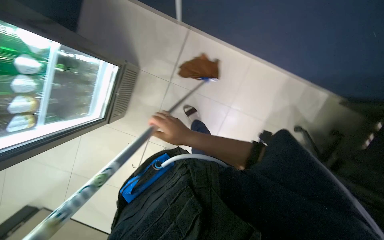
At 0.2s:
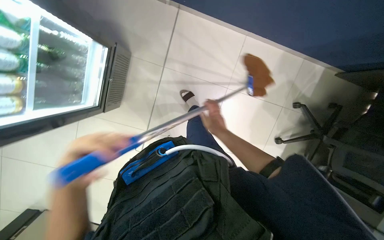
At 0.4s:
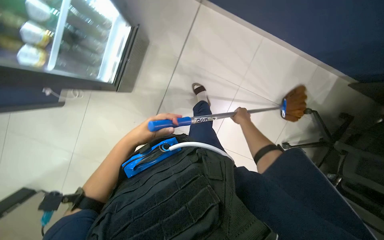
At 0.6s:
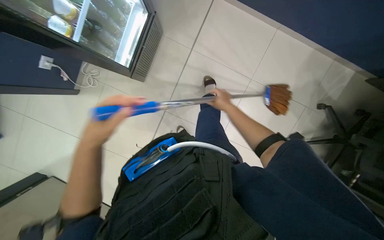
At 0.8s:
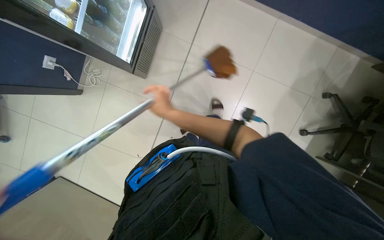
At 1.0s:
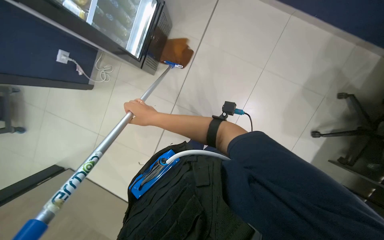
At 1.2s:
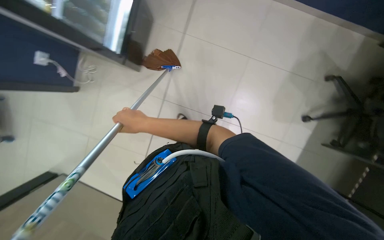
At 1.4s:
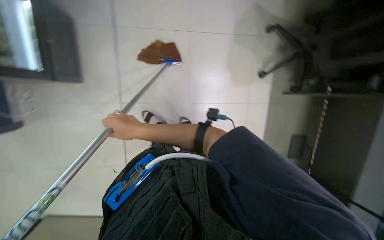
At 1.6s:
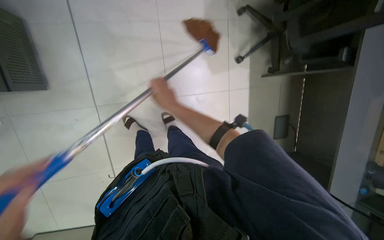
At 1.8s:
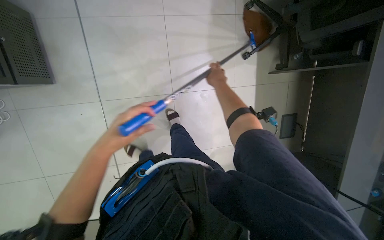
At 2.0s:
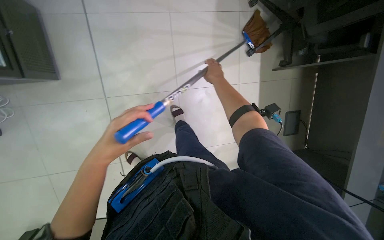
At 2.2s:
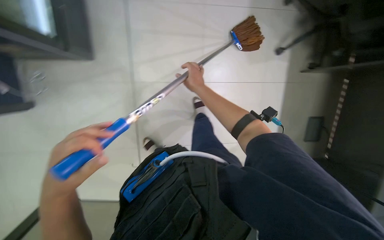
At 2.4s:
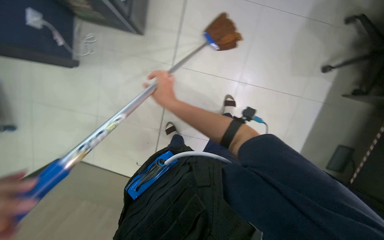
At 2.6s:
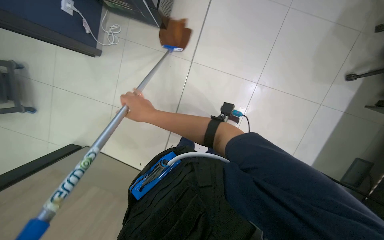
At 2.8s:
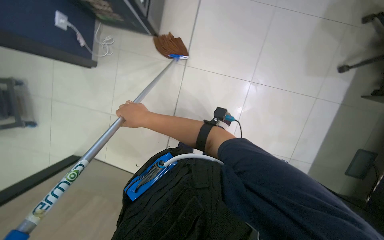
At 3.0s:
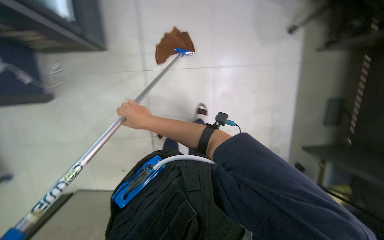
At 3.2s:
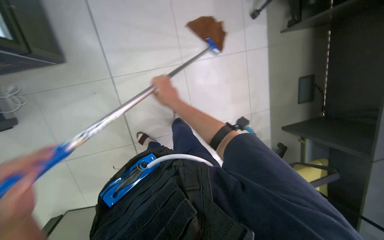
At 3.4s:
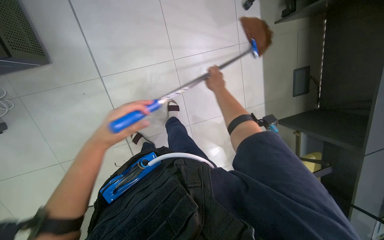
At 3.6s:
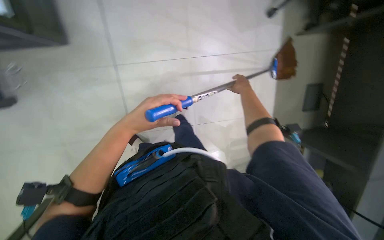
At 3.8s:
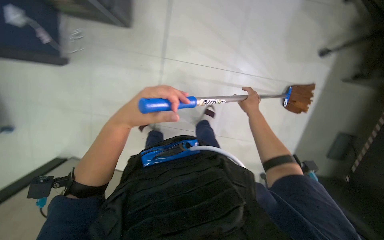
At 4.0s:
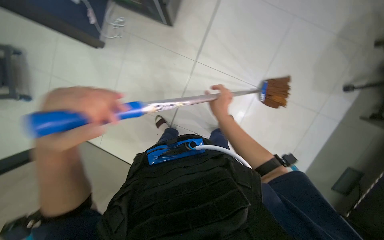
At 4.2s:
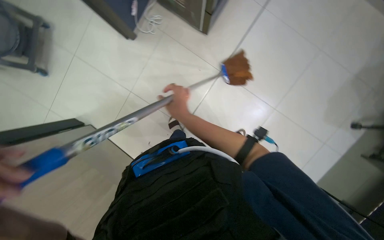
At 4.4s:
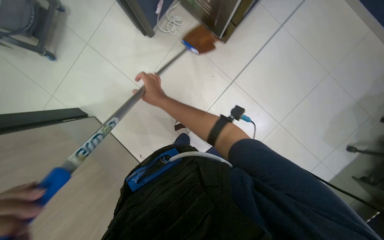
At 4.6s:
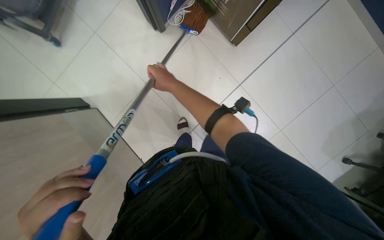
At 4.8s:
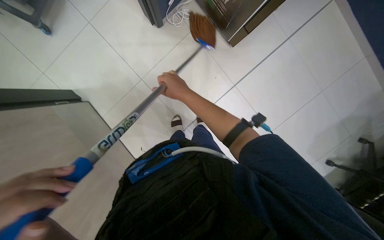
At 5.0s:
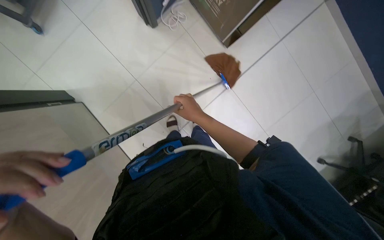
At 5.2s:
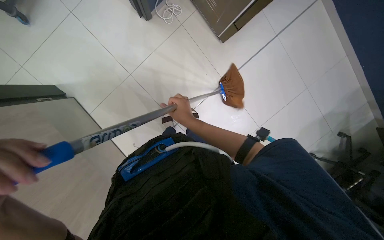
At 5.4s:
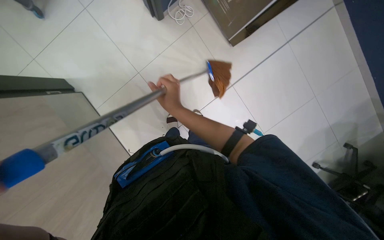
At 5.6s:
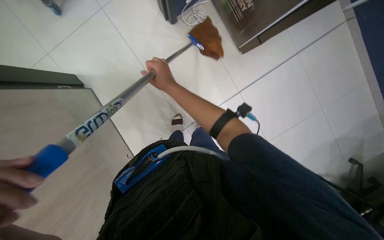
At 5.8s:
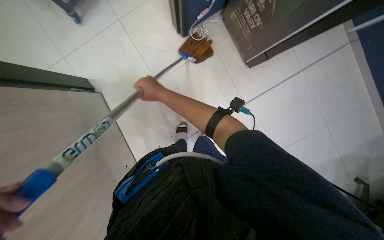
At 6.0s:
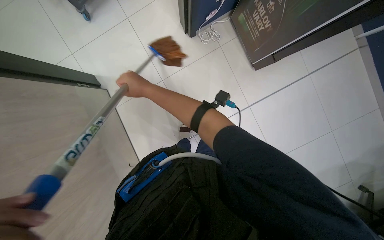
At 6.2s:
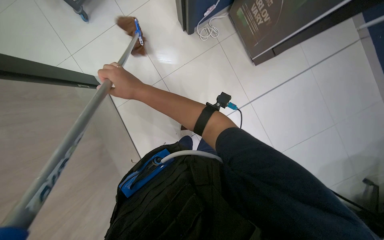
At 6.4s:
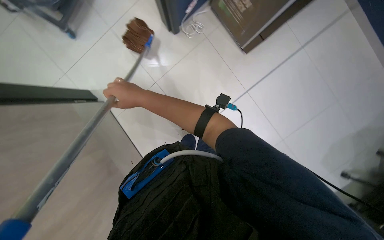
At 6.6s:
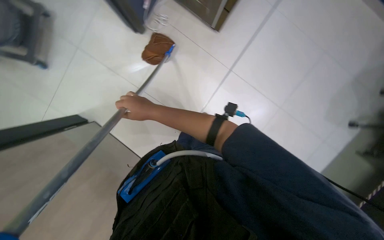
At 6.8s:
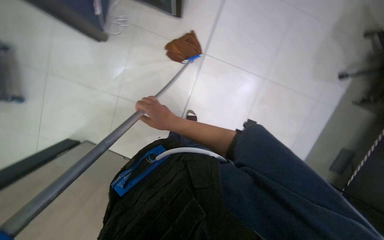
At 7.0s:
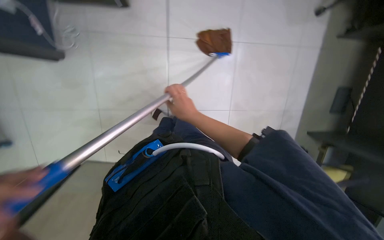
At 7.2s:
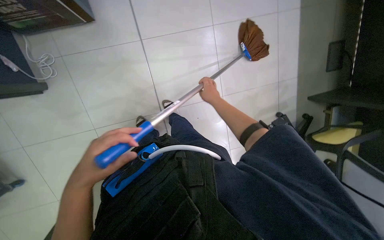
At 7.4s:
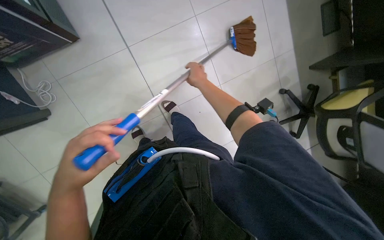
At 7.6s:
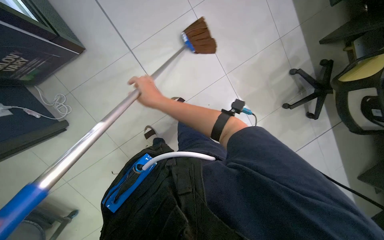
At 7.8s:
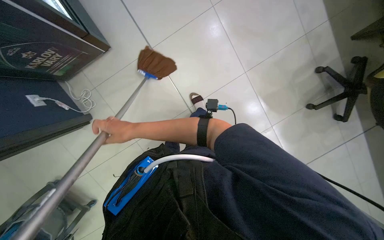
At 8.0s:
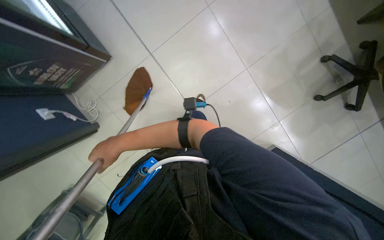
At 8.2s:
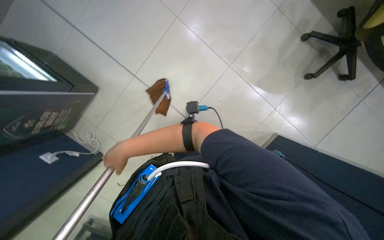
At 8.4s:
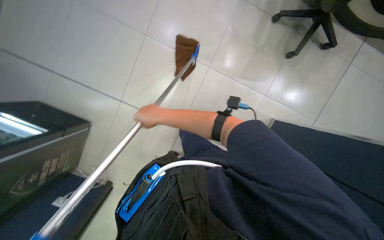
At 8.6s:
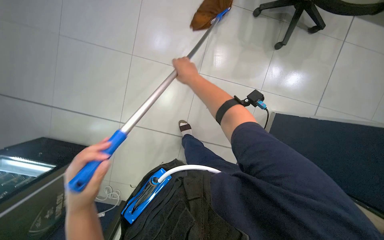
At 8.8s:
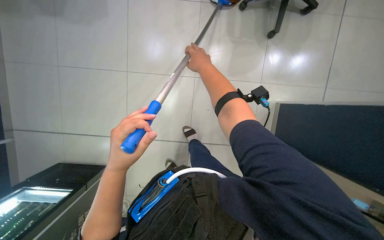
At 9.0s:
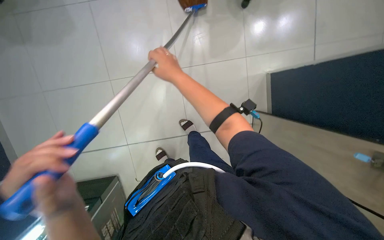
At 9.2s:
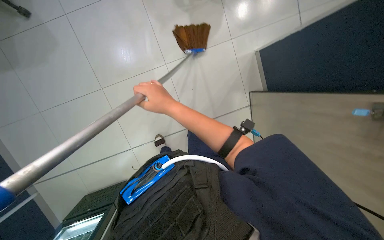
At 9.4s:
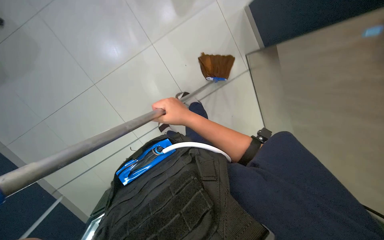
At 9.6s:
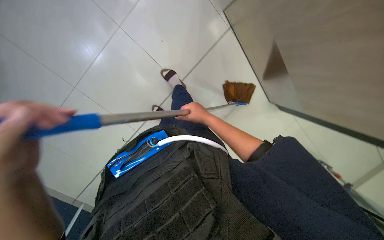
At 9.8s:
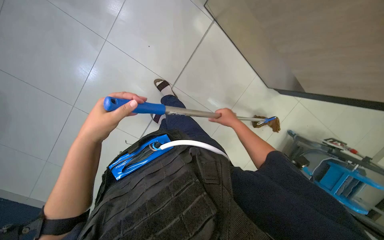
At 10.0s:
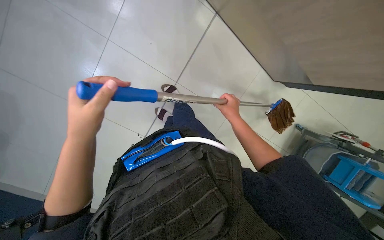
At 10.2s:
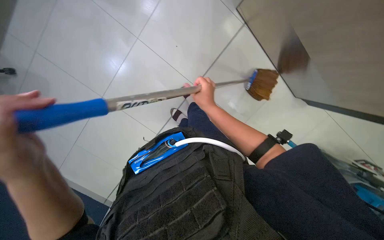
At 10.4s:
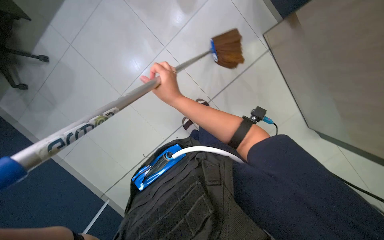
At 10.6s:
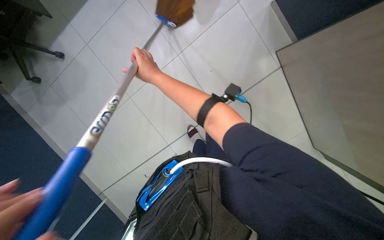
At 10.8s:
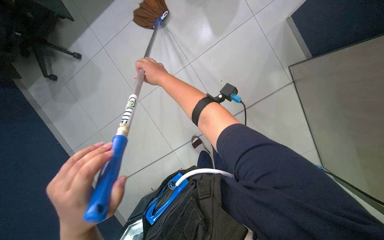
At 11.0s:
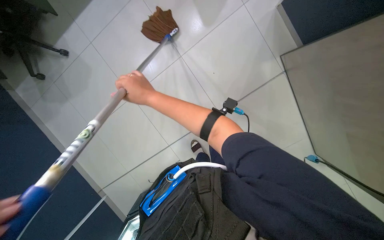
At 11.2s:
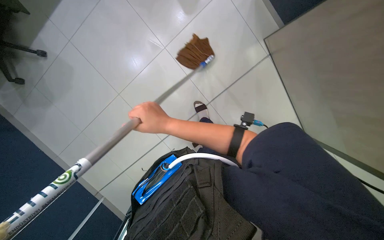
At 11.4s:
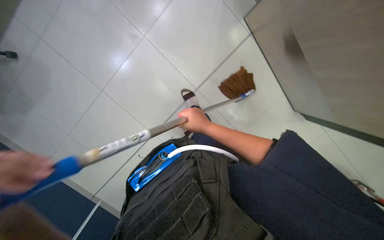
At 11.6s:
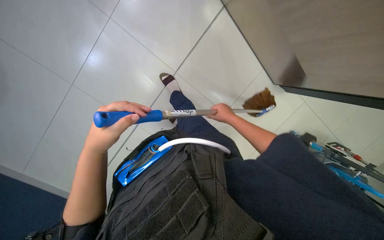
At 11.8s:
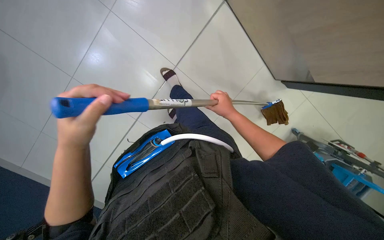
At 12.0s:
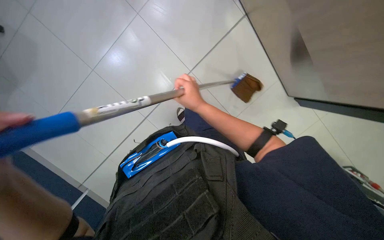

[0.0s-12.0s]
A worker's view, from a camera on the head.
Job: mopping floor.
The whole recording: Mopping office floor. The worker mops the office floor, moving chairs and wringing the mop as part of the cleaning process.
0.0s to 1.6s: The right hand moves left and right over roughly 40 cm, changing direction 2 times.
1.6s to 3.0s: The right hand is displaced nearer to the camera by about 20 cm, and moves approximately 15 cm to the right and comes back.
3.0s to 4.4s: The scene rotates clockwise by about 40 degrees.
4.4s to 6.0s: The right hand goes to the right and returns, approximately 10 cm each way.
6.0s to 7.6s: The scene rotates counterclockwise by roughly 65 degrees.
7.6s to 9.0s: The camera is aimed some 15 degrees further to the left. Everything in view rotates about 55 degrees counterclockwise.
9.0s to 10.4s: The camera is aimed roughly 15 degrees further to the left. The right hand moves down the picture, approximately 10 cm, and travels to the right and back again, roughly 35 cm each way.
10.4s to 12.0s: The right hand swings left and right, some 30 cm each way, with 2 reversals.

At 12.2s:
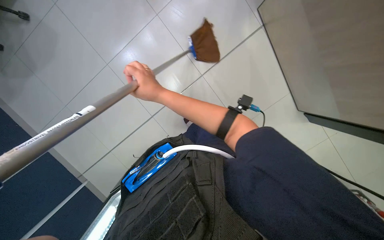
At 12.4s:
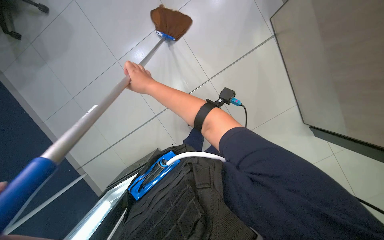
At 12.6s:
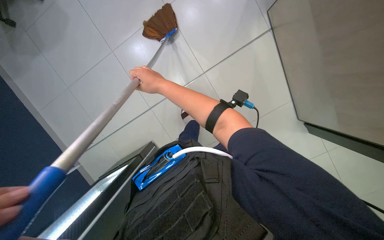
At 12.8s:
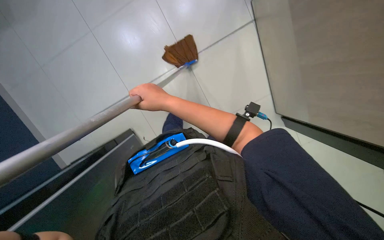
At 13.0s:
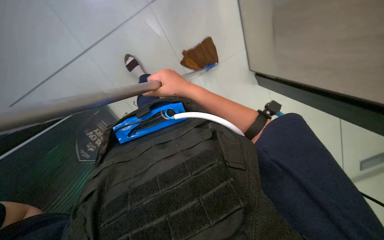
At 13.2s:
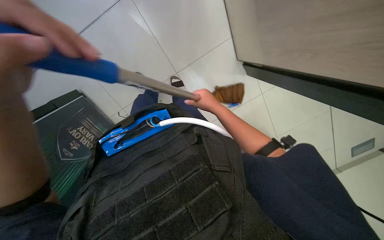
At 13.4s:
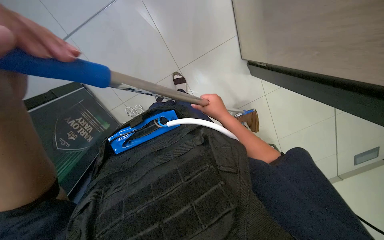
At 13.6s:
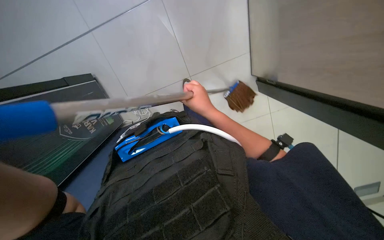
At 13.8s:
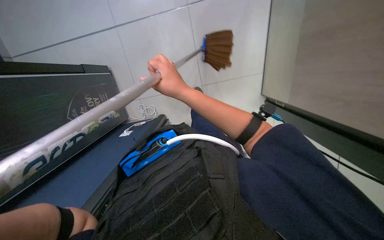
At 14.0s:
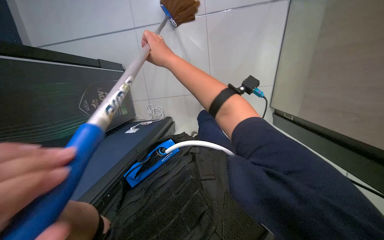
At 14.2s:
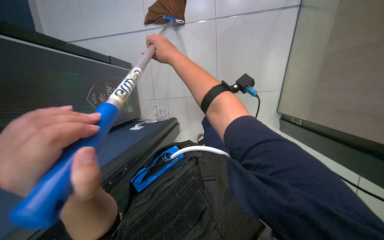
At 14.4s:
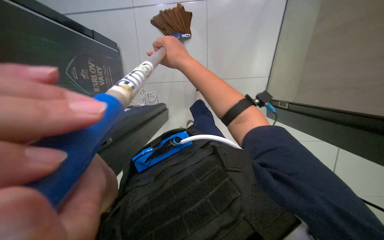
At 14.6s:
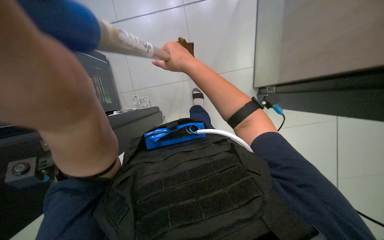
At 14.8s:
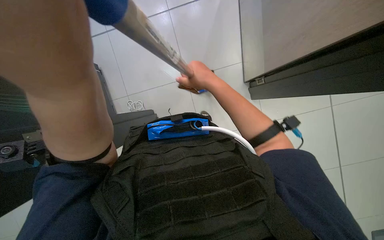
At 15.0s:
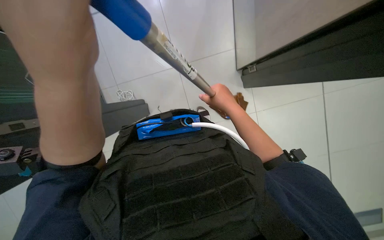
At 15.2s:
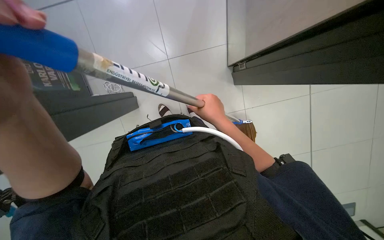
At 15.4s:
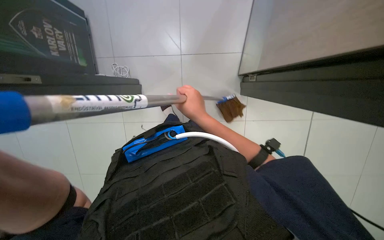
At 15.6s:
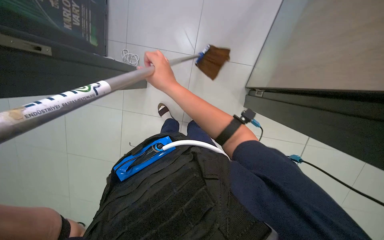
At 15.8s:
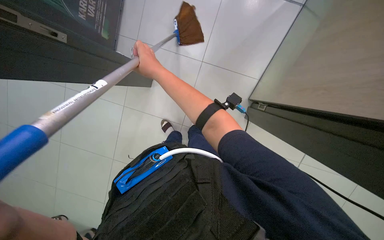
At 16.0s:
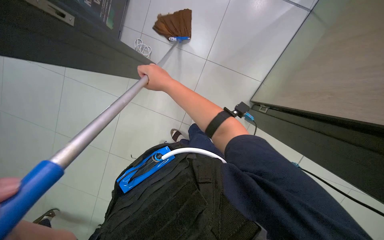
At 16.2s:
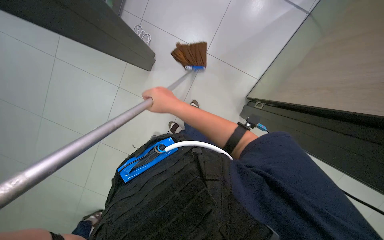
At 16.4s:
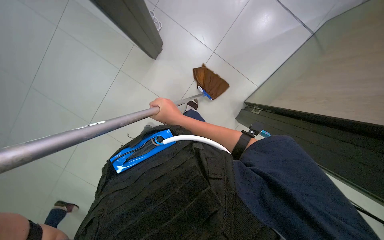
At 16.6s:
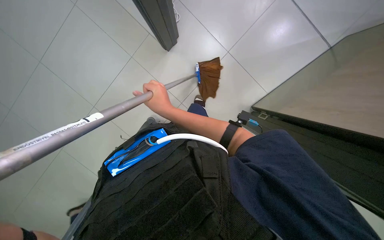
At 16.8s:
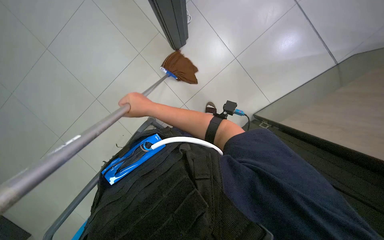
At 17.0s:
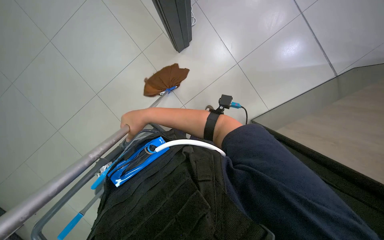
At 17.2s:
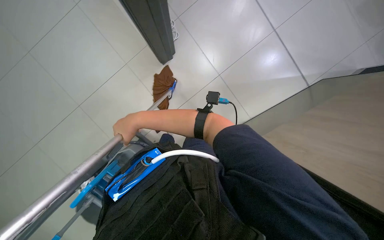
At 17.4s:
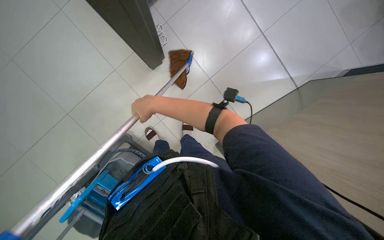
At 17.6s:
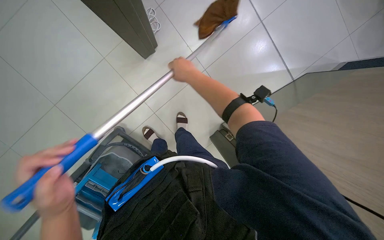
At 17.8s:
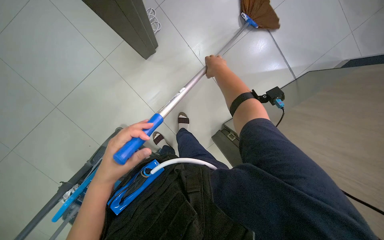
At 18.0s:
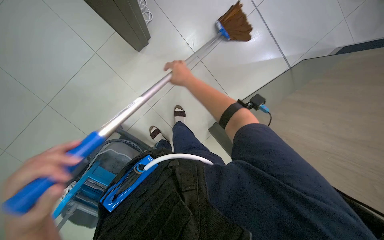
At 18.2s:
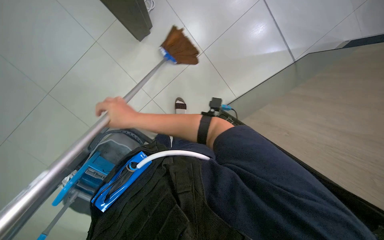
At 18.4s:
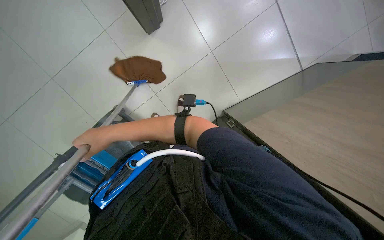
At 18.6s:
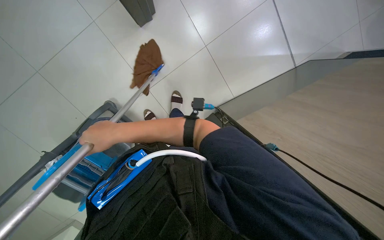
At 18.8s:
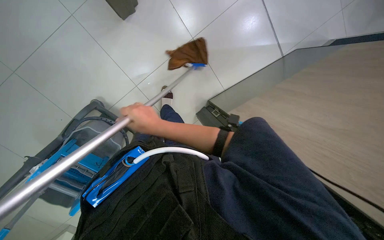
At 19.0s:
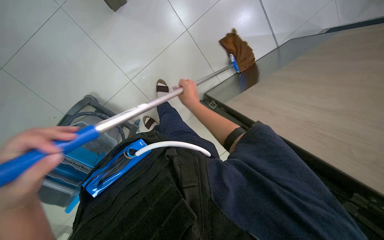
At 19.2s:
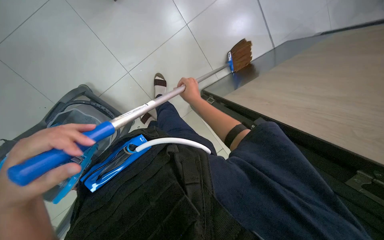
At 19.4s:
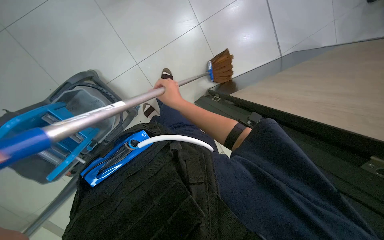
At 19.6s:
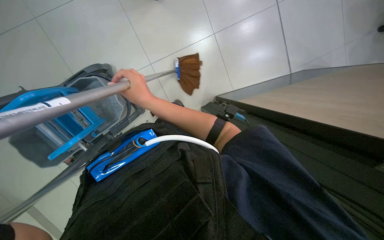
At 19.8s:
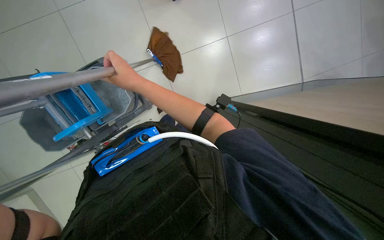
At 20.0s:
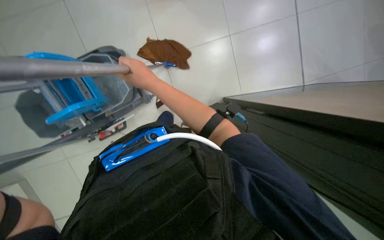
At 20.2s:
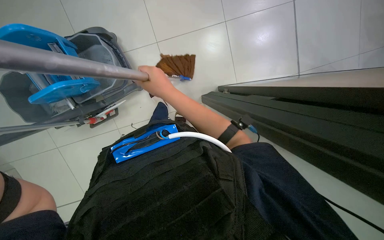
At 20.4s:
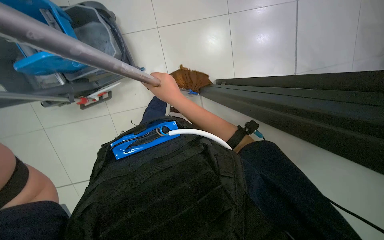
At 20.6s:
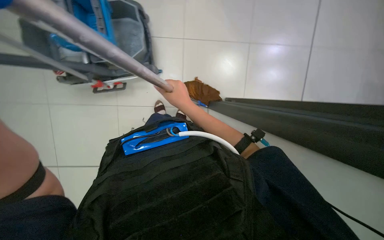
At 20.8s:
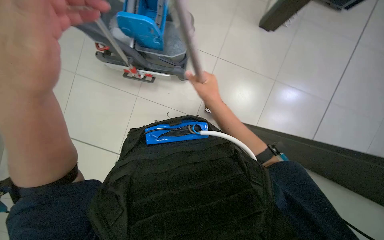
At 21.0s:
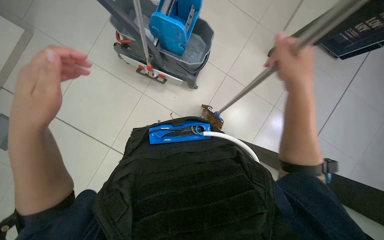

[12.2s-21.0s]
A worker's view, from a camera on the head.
Job: mopping floor.
The whole recording: Mopping office floor. The worker mops the office floor, moving chairs and wringing the mop as part of the cleaning process.
12.2s to 13.6s: The right hand heads farther from the camera, covering approximately 15 cm.
13.6s to 15.2s: The right hand reaches about 25 cm up the picture, then returns.
15.2s to 16.6s: The scene rotates clockwise by about 35 degrees. The right hand is displaced to the left by about 20 cm.
16.6s to 18.0s: The right hand goes left and right, approximately 30 cm each way, reversing 2 times.
18.0s to 19.6s: The right hand swings left and right, some 30 cm each way, with 2 reversals.
19.6s to 21.0s: The scene rotates clockwise by roughly 35 degrees. The right hand goes approximately 20 cm nearer to the camera and to the right.
